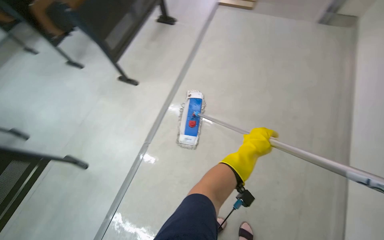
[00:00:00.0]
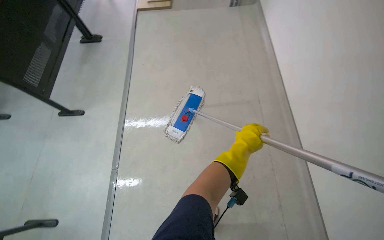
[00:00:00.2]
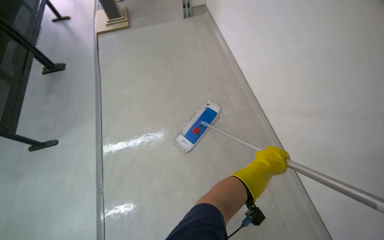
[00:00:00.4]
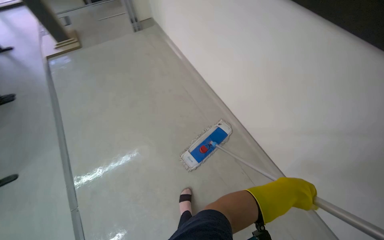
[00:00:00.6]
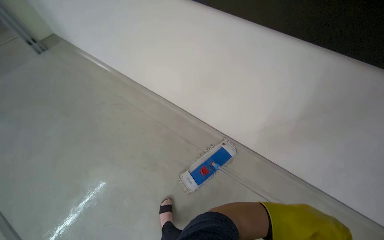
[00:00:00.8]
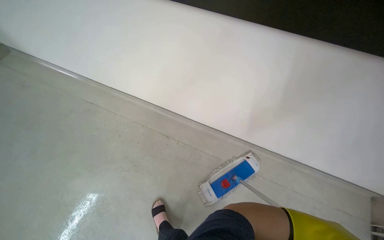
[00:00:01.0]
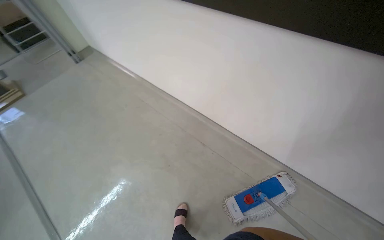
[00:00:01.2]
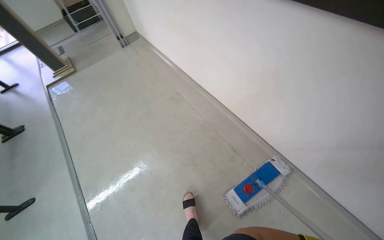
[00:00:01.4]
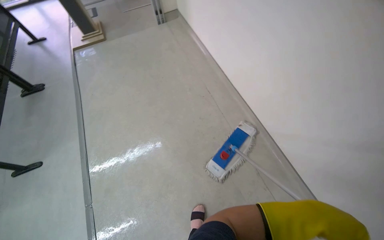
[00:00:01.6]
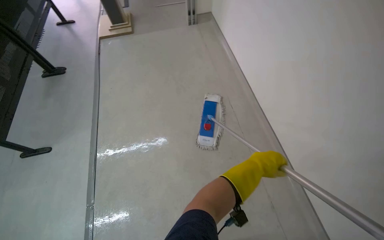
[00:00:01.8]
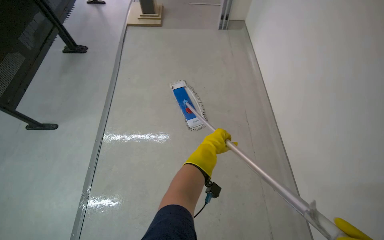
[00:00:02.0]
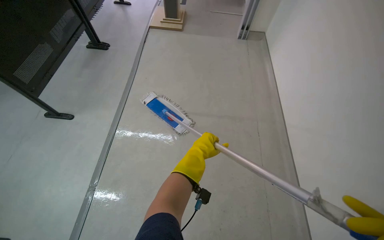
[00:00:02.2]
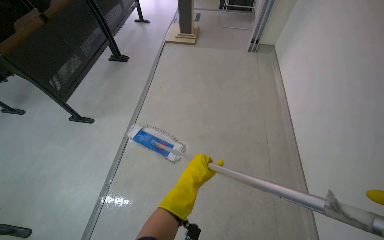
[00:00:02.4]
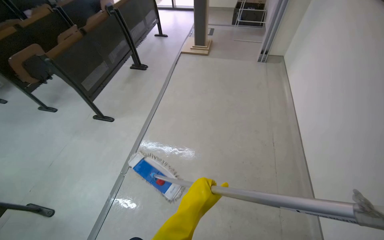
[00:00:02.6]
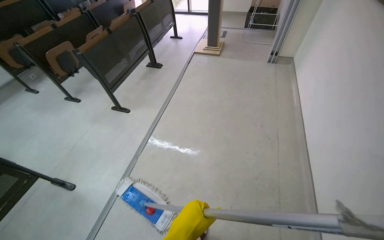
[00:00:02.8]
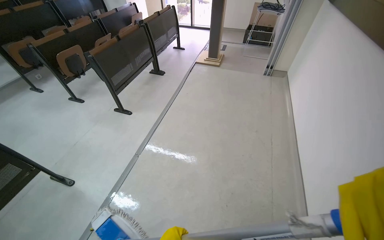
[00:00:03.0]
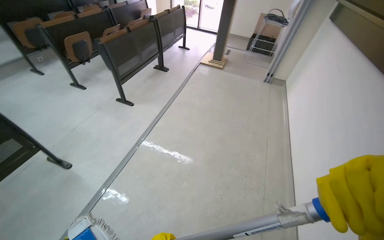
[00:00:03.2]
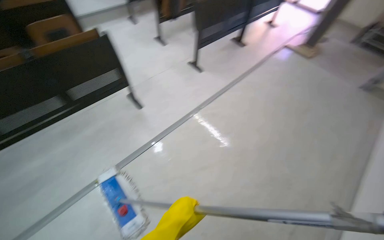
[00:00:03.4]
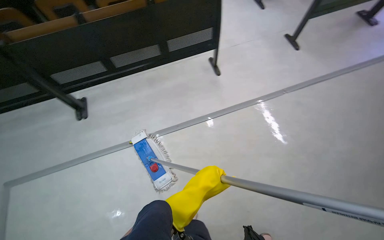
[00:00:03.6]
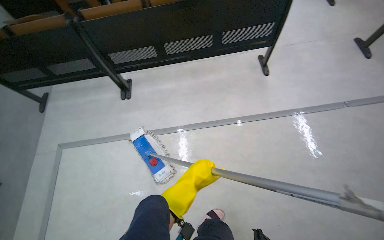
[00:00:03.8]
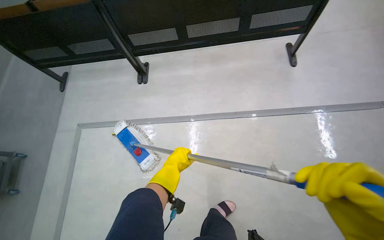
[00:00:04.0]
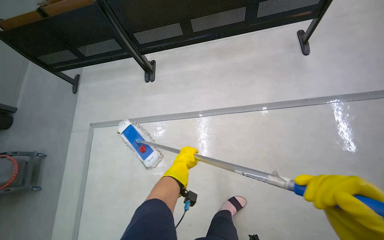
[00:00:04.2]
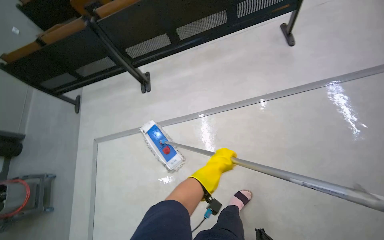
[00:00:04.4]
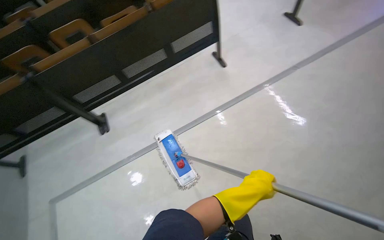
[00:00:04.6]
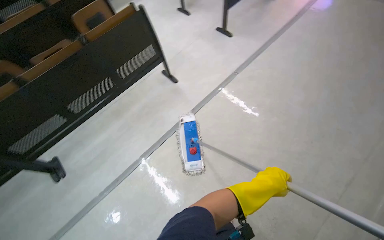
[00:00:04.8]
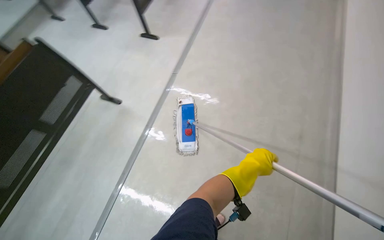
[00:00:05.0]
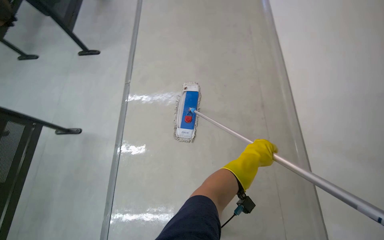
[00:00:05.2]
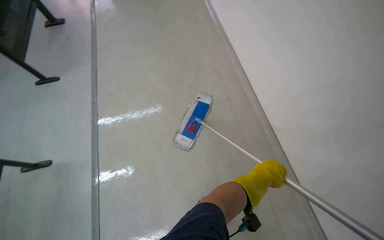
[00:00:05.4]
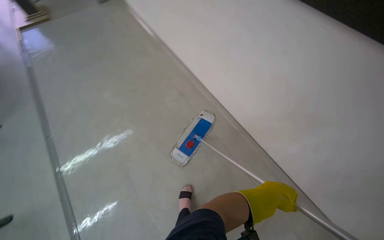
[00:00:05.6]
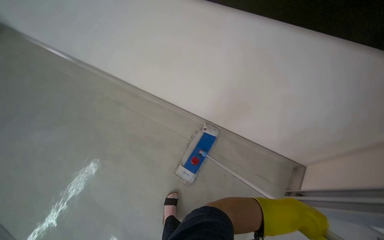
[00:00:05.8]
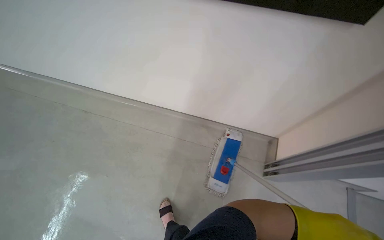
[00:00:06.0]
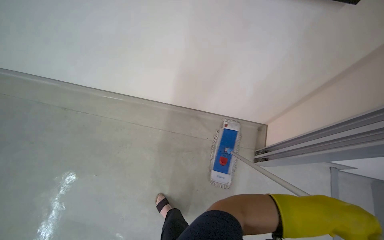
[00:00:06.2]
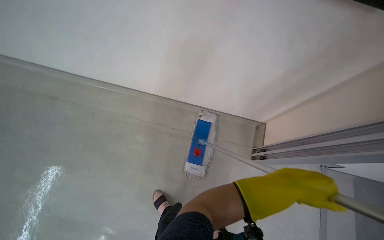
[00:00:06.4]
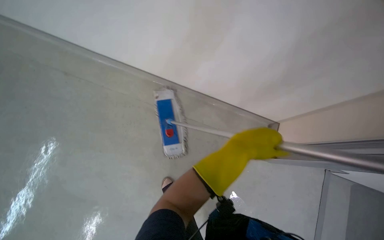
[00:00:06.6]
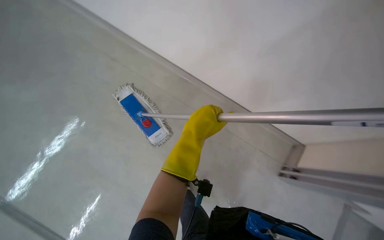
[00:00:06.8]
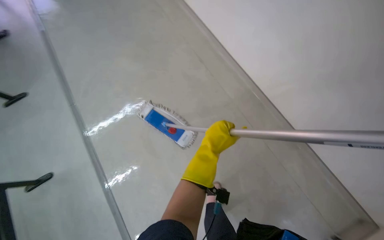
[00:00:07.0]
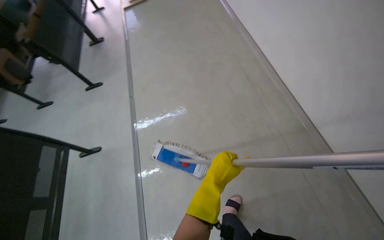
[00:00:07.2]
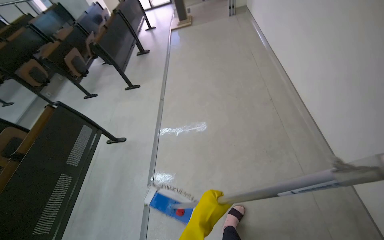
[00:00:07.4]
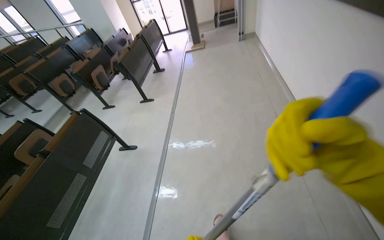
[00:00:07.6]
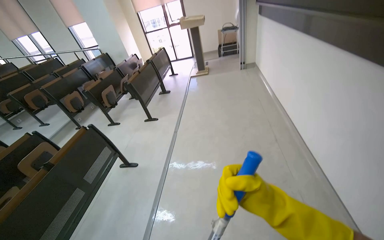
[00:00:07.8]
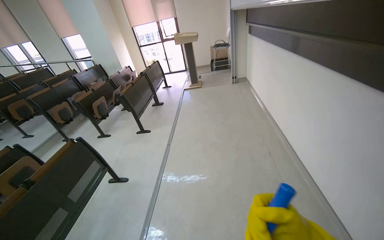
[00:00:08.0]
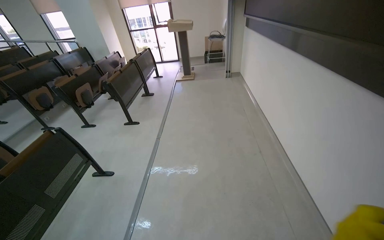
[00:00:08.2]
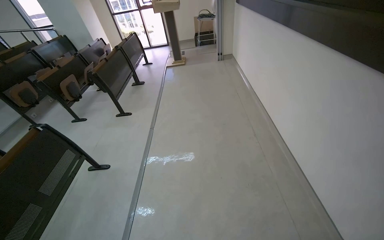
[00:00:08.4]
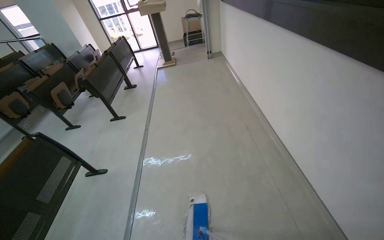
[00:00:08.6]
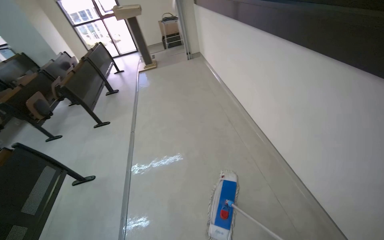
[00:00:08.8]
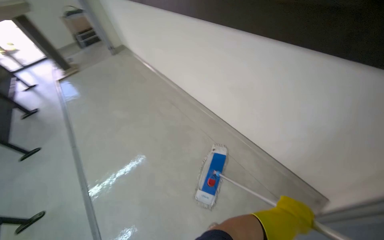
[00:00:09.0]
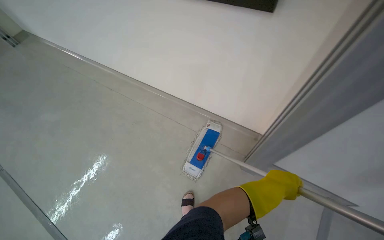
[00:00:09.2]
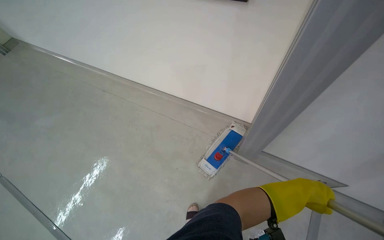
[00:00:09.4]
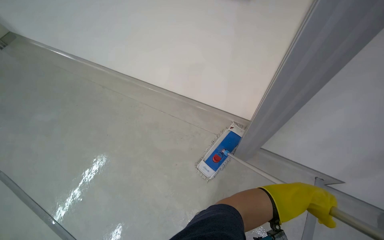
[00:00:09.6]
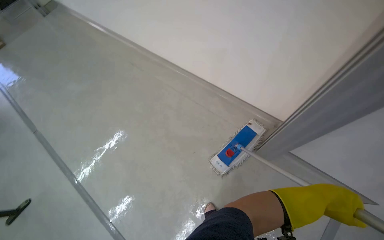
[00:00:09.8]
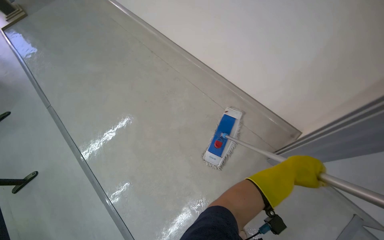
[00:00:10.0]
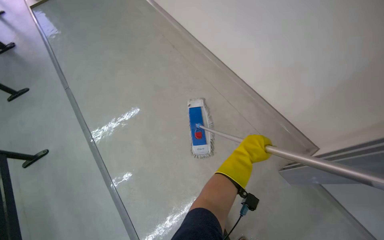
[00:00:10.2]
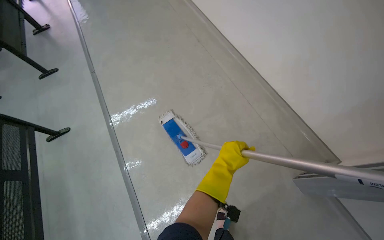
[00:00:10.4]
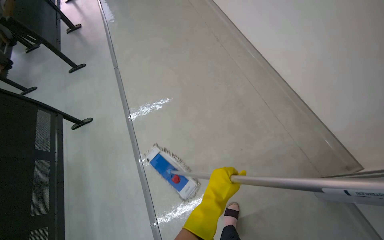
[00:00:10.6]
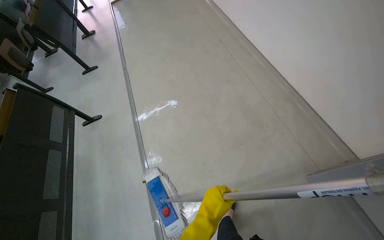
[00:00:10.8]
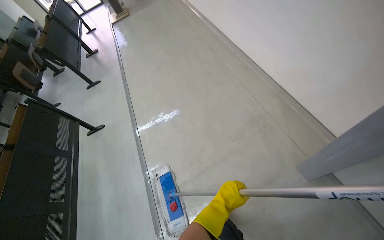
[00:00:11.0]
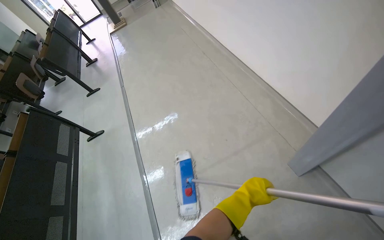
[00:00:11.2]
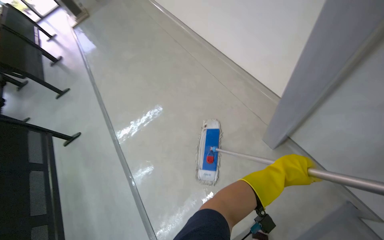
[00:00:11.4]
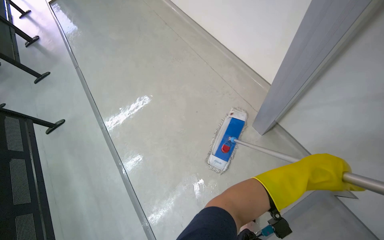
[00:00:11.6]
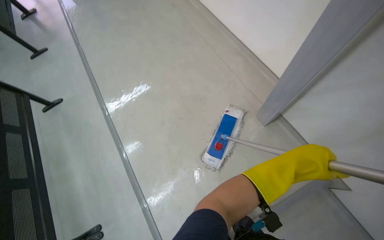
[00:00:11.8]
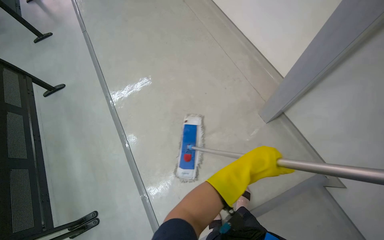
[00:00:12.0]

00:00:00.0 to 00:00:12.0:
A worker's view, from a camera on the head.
Job: mopping floor.
The whole recording: Mopping front classroom floor. The worker mops the floor in the front section of the classroom.
00:00:04.4 to 00:00:06.0: The head turns to the right by roughly 60 degrees. The view tips upward by about 35 degrees.
00:00:07.6 to 00:00:09.0: The wearer's head swings about 40 degrees to the right.
00:00:09.0 to 00:00:10.4: The wearer looks roughly 15 degrees further downward. The left hand is displaced to the left by some 20 cm.
00:00:10.4 to 00:00:12.0: The wearer moves approximately 50 cm.

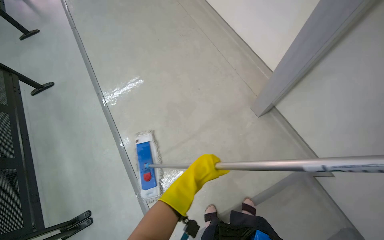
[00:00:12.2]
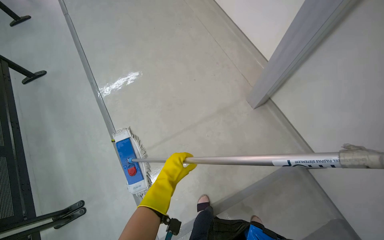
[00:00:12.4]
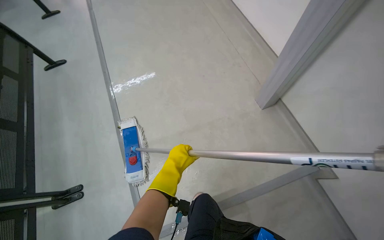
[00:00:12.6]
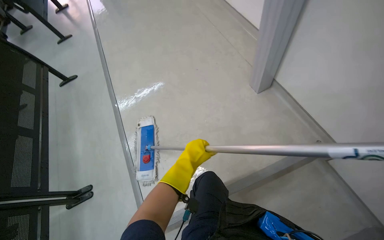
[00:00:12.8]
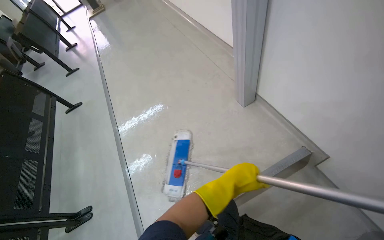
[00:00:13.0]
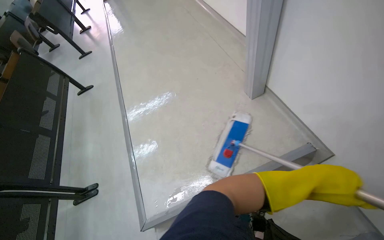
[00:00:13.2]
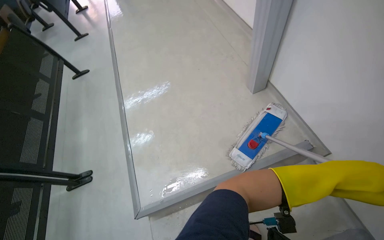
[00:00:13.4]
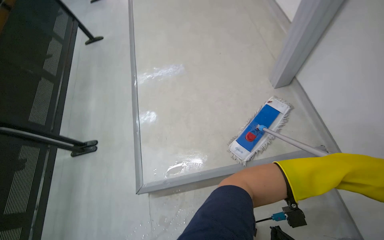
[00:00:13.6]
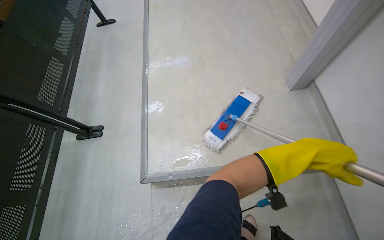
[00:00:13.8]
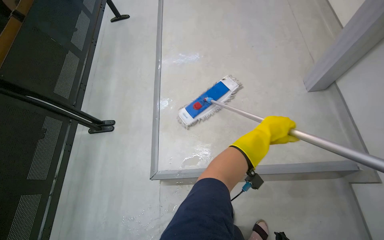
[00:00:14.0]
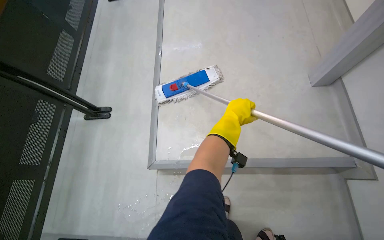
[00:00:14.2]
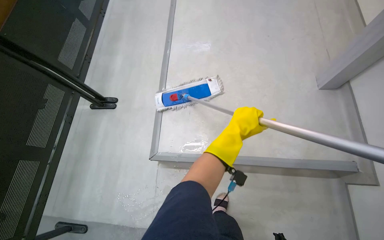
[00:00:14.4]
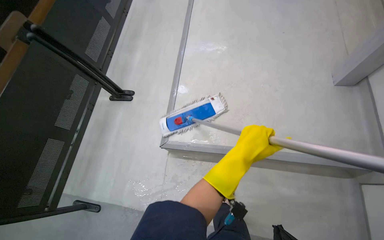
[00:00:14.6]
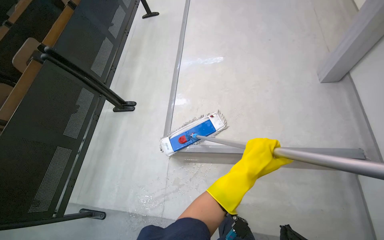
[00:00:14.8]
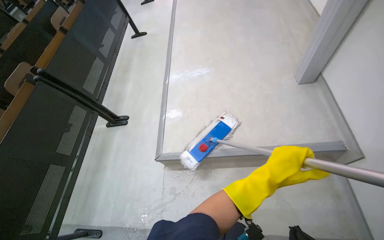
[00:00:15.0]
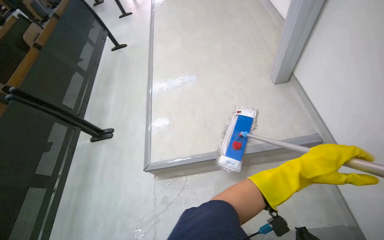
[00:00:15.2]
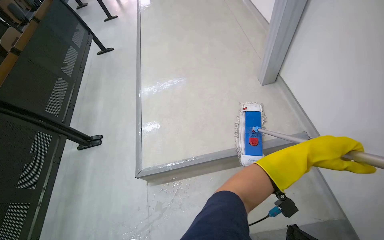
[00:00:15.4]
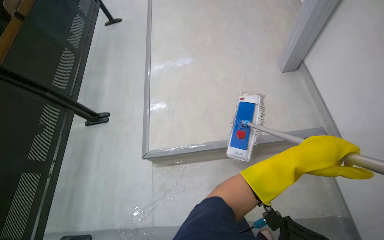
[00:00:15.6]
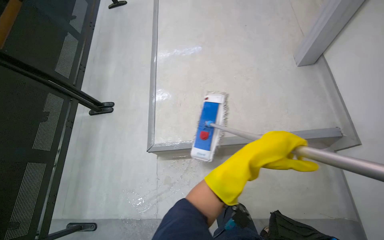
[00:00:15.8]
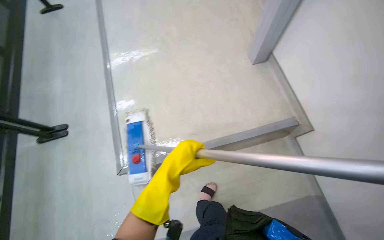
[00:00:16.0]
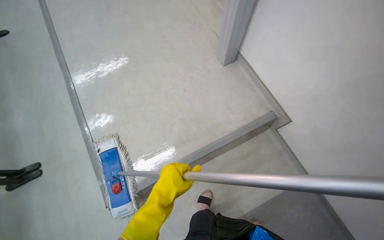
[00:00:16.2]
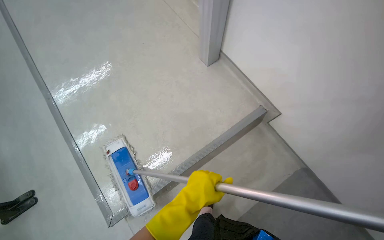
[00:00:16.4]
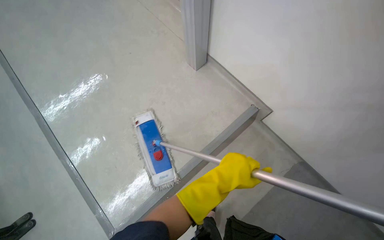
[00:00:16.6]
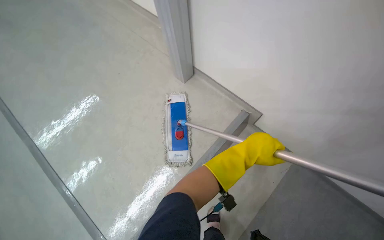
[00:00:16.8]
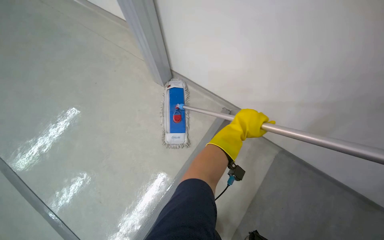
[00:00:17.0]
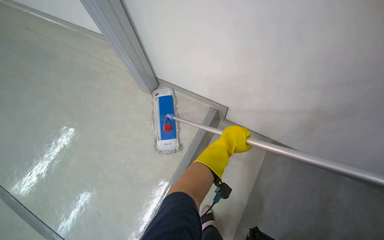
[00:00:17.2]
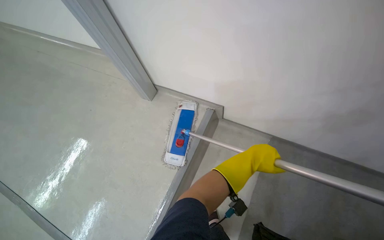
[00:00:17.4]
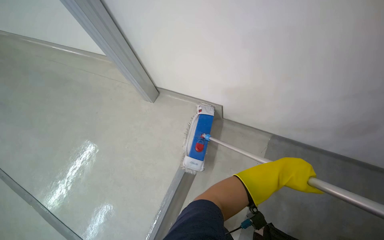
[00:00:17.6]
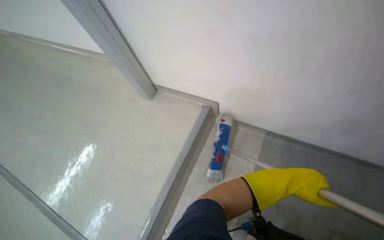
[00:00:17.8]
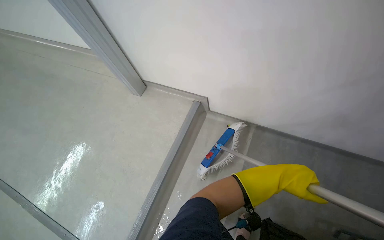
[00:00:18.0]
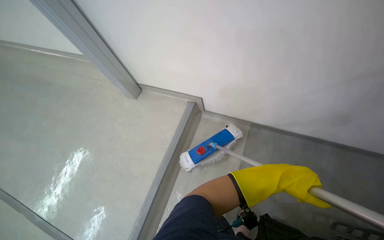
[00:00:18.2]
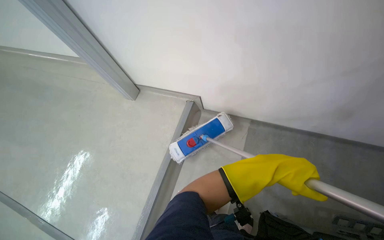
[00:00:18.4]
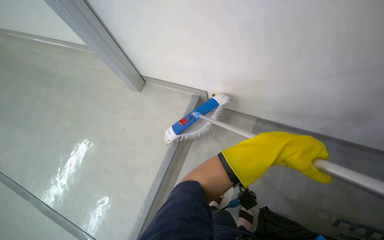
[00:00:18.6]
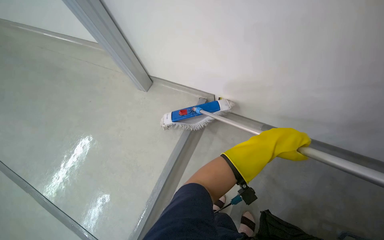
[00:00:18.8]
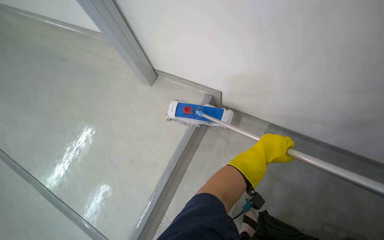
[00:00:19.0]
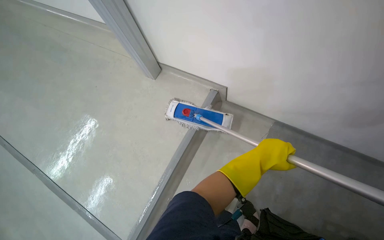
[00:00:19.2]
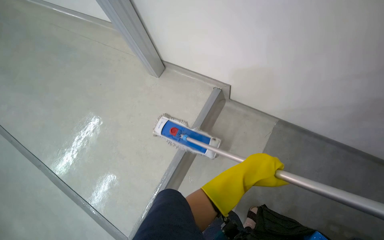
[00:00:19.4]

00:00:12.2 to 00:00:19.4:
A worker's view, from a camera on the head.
Job: mopping floor.
The whole recording: Mopping front classroom floor. The worker mops the floor in the front section of the classroom.
00:00:12.2 to 00:00:13.6: The wearer moves roughly 40 cm. The head rotates some 20 degrees to the left.
00:00:13.6 to 00:00:15.0: The left hand travels to the left by about 20 cm.
00:00:18.0 to 00:00:19.4: The left hand travels to the left and nearer to the camera by about 20 cm.
